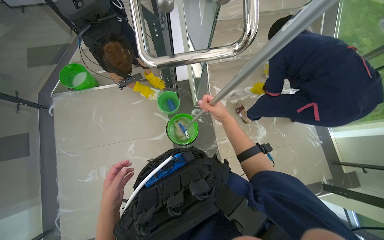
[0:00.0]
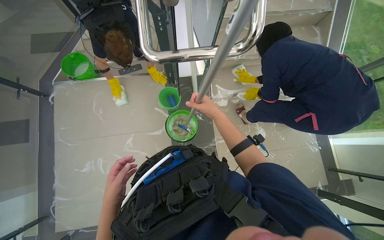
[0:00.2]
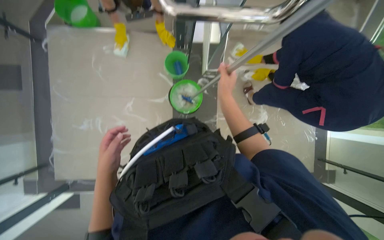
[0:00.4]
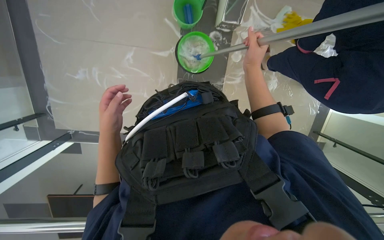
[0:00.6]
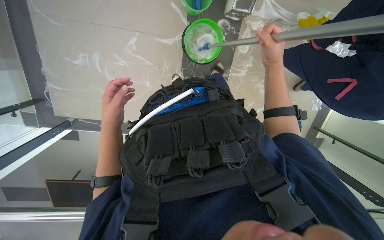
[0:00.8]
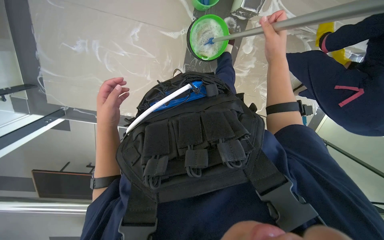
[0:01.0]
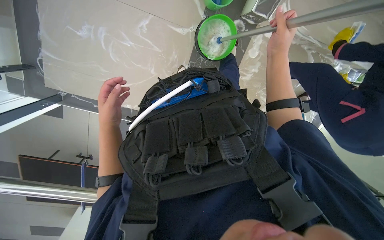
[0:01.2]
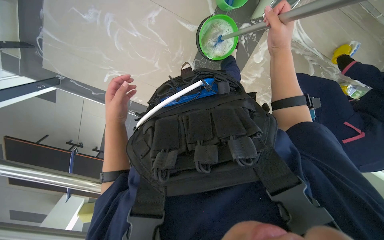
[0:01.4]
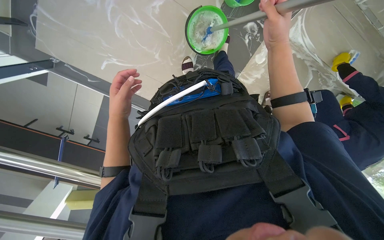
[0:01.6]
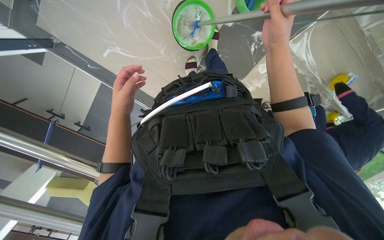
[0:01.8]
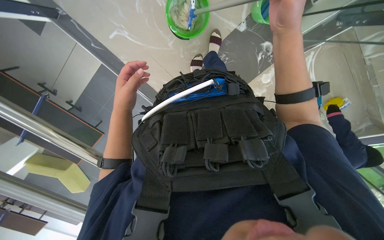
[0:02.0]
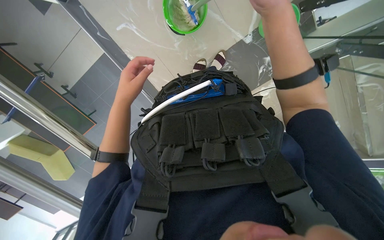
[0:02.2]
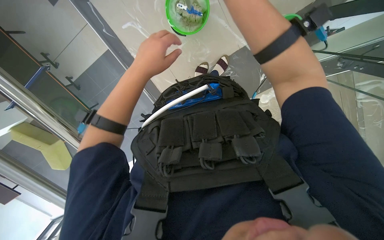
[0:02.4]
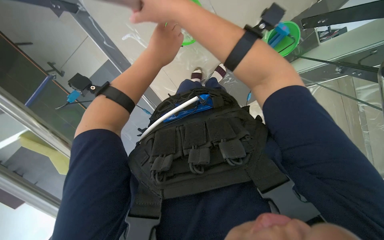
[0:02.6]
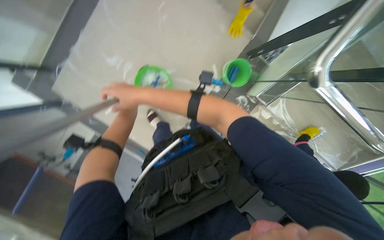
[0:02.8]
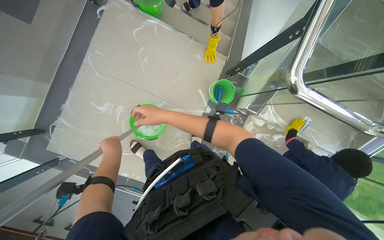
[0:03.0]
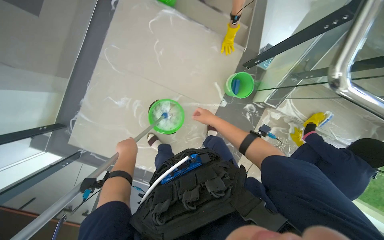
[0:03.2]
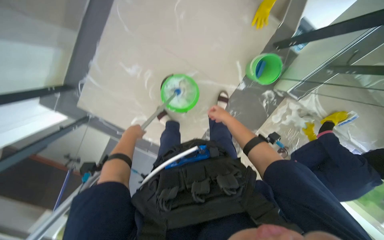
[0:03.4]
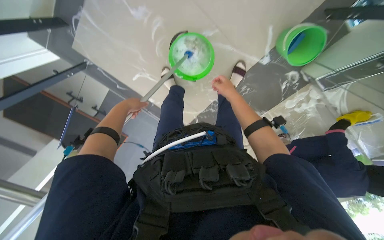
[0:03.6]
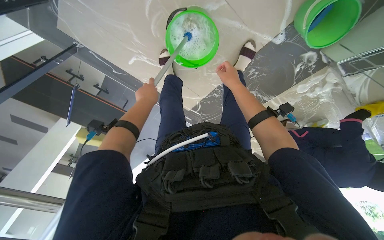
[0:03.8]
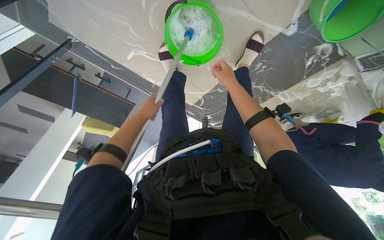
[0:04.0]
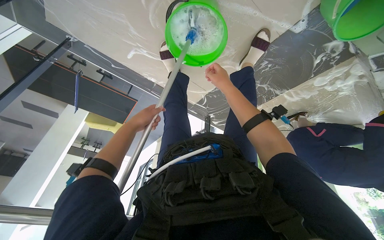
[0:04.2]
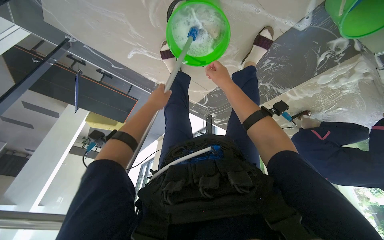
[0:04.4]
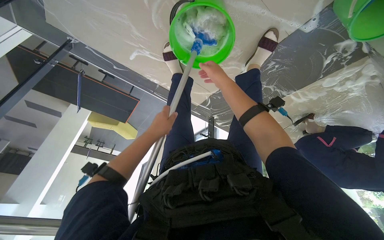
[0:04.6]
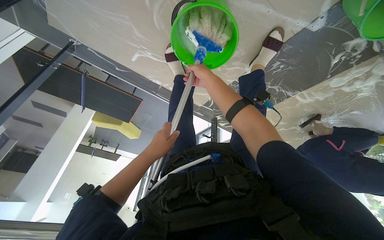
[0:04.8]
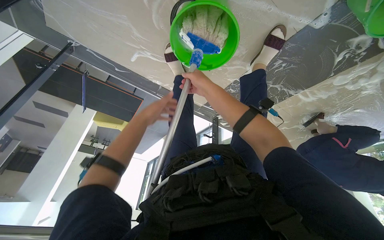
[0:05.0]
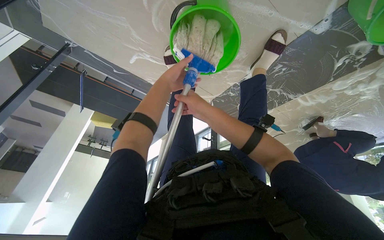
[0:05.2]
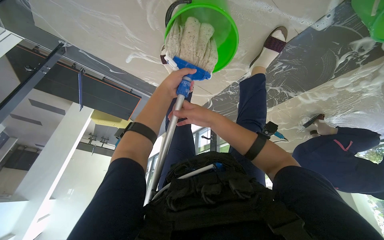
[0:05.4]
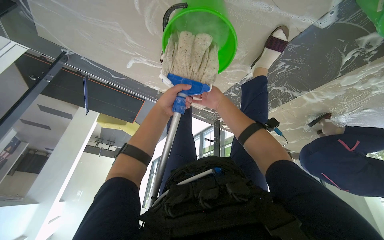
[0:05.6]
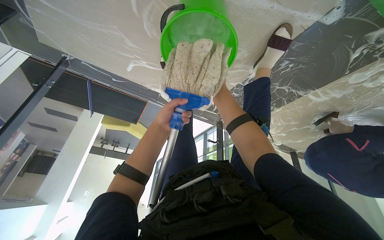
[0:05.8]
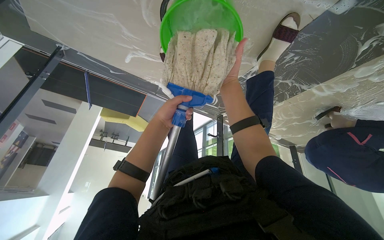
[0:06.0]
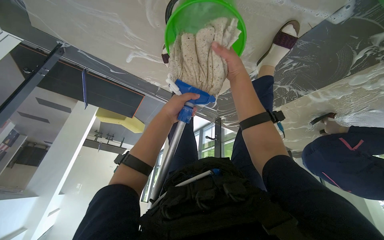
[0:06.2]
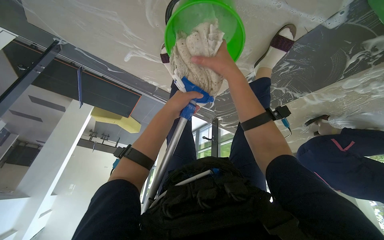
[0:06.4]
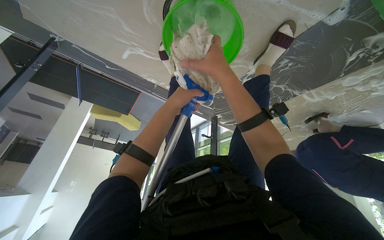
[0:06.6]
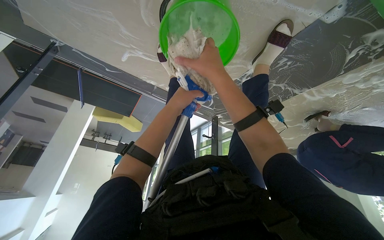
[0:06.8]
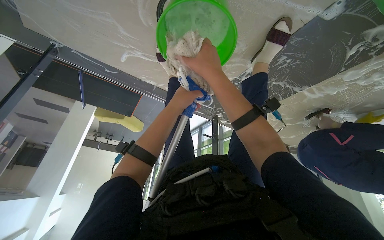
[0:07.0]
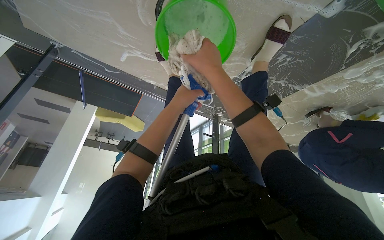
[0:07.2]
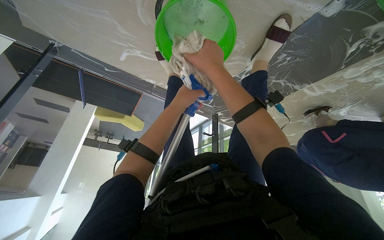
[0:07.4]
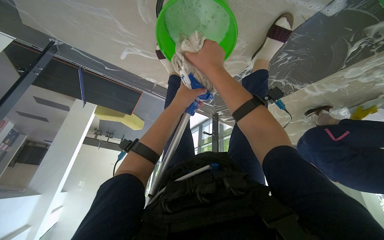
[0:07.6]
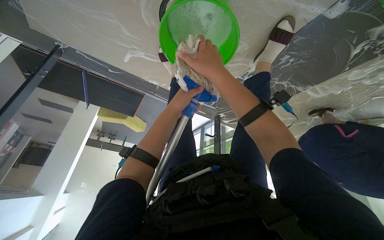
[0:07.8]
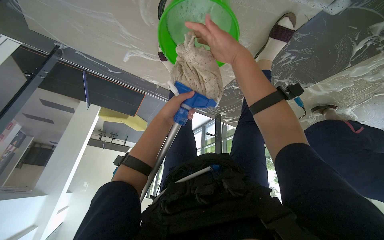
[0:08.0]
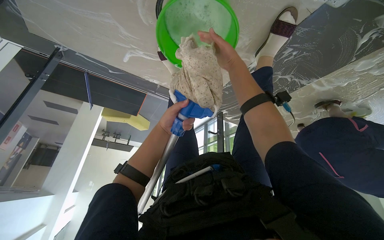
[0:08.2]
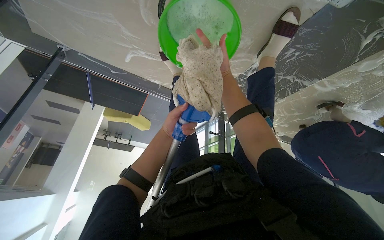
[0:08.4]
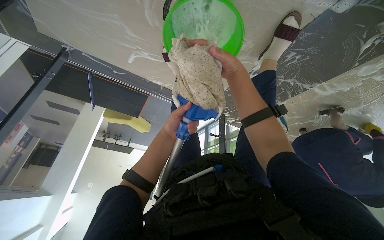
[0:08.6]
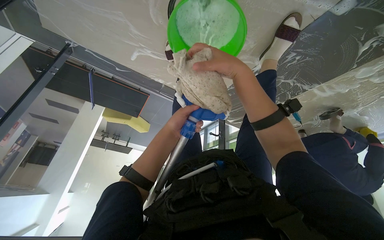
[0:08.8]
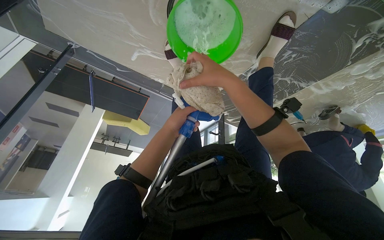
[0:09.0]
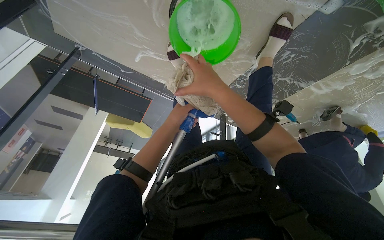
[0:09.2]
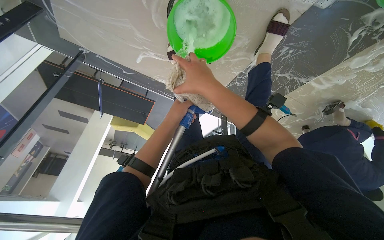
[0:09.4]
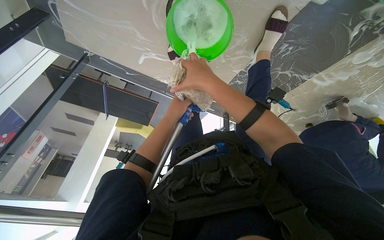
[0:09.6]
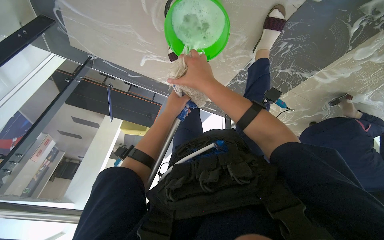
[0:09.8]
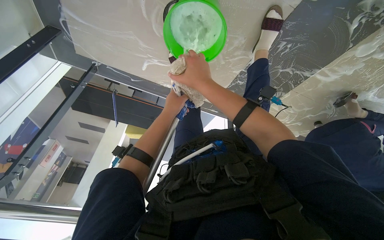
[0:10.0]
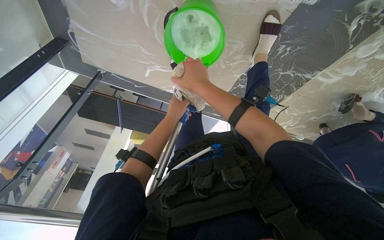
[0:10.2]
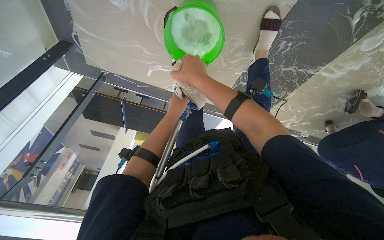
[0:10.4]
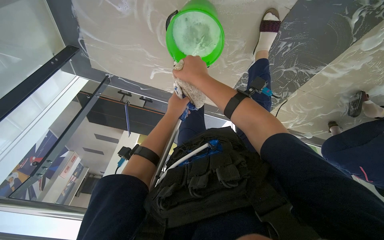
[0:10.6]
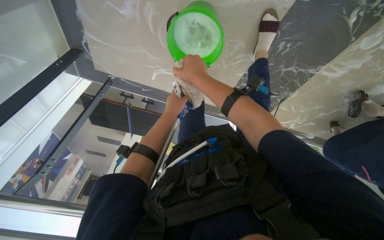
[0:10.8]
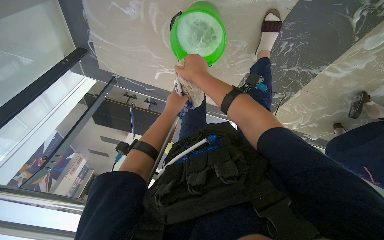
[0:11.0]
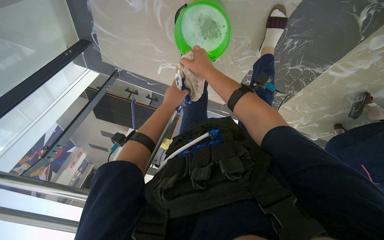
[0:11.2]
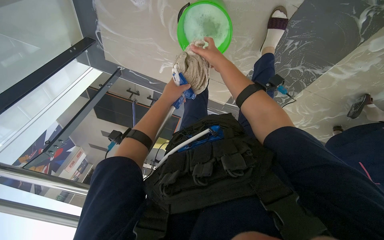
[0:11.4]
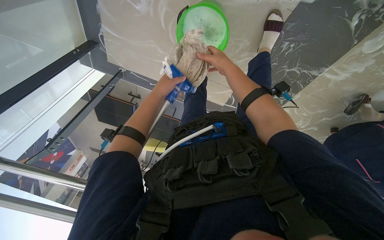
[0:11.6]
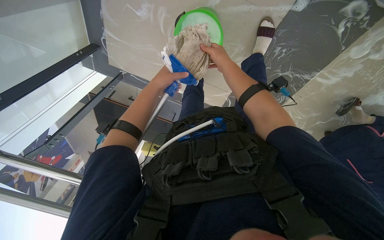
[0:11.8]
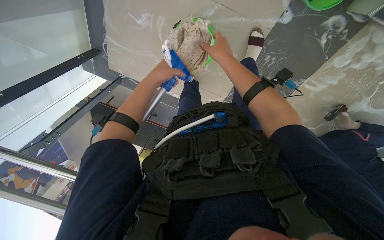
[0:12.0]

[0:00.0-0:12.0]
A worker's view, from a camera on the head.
Job: preparing cleaning supplies.
The whole recording: Preparing mop for cleaning. The worker dips and wrings the mop in a bucket.
0:00.0 to 0:01.6: The wearer looks some 35 degrees further downward. Everything in view rotates approximately 40 degrees clockwise.
0:01.6 to 0:03.0: The view tips upward by some 20 degrees.
0:03.0 to 0:04.4: The head travels about 60 cm. The view tilts some 50 degrees downward.
0:04.4 to 0:06.0: The right hand goes down the picture and returns, about 5 cm each way. The left hand moves up and down the picture over roughly 20 cm, changing direction 2 times.
0:06.0 to 0:07.6: The right hand goes about 10 cm nearer to the camera.
0:07.6 to 0:09.0: The right hand moves approximately 15 cm farther from the camera and comes back, while the left hand goes some 10 cm down the picture.
0:09.0 to 0:10.4: The hands make small movements and keep their place.
0:10.4 to 0:12.0: The right hand moves to the right, approximately 10 cm; the left hand is displaced nearer to the camera by some 20 cm.

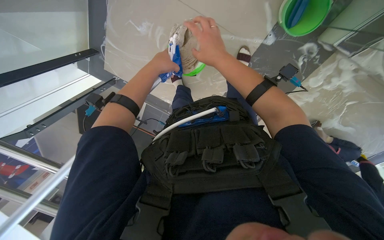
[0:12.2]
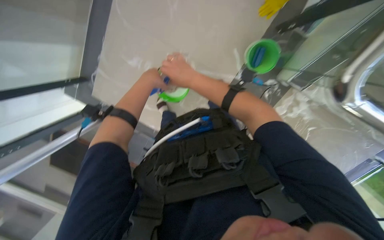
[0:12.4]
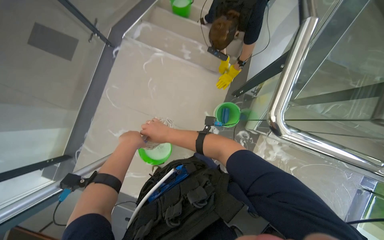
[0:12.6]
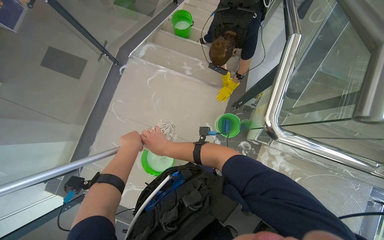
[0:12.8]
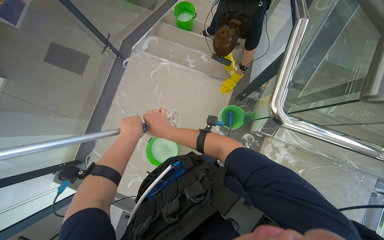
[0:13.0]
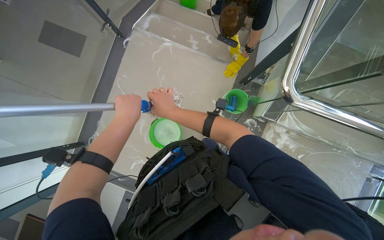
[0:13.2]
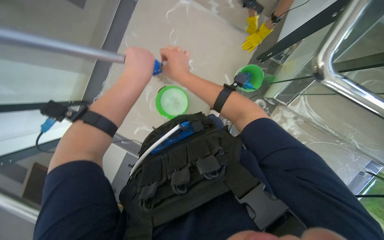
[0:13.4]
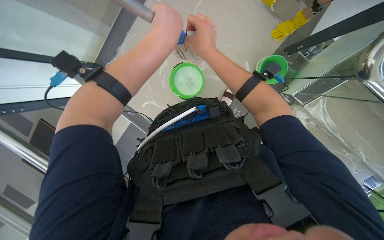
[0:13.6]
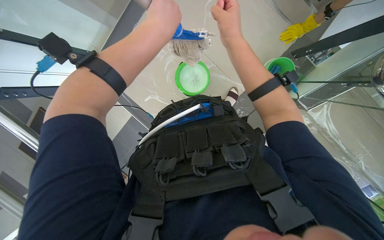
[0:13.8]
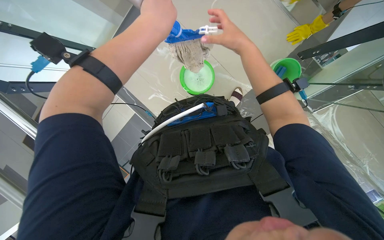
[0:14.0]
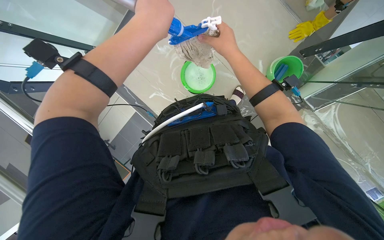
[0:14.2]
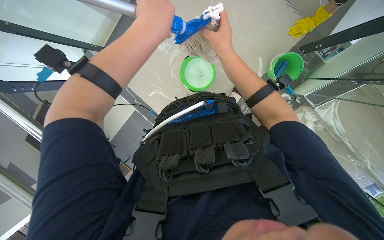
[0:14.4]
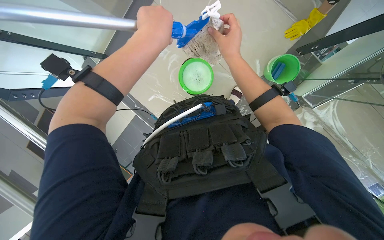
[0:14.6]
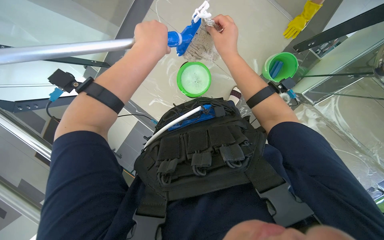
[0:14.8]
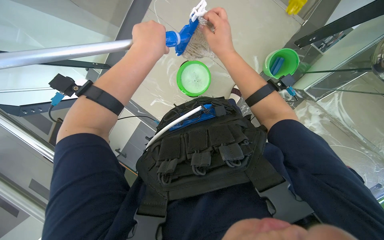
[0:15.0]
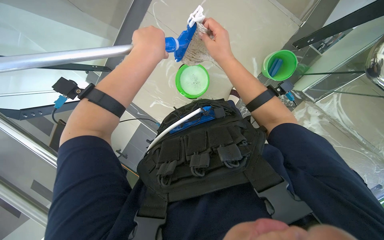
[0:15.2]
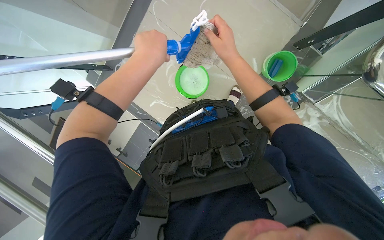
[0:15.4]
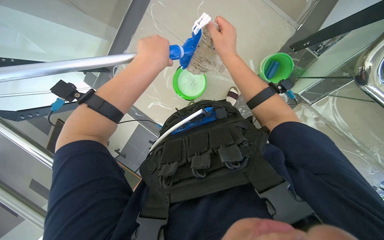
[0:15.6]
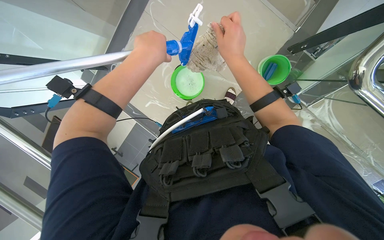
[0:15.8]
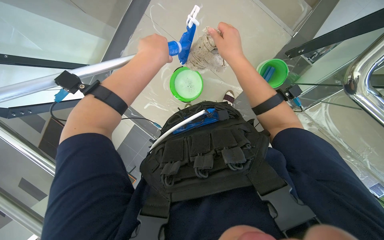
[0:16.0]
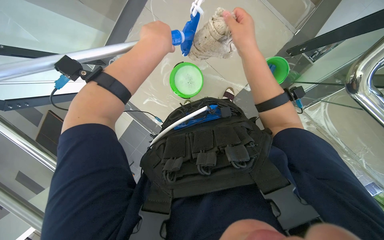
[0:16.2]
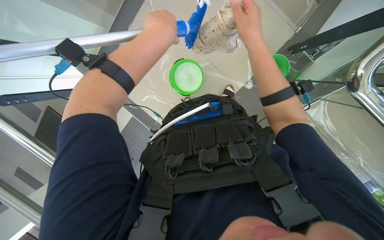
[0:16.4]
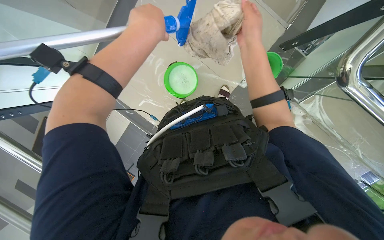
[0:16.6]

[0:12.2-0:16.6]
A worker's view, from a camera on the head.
Job: preparing cleaning supplies.
The whole recording: Preparing mop for cleaning. The worker dips and wrings the mop in a bucket.
0:12.2 to 0:13.6: The view tilts about 15 degrees upward.
0:15.2 to 0:16.6: The hands stay close to where they were, moving slightly.

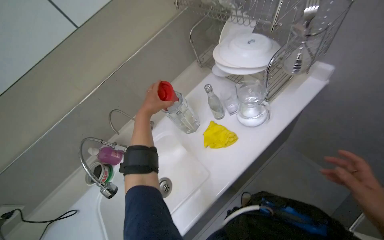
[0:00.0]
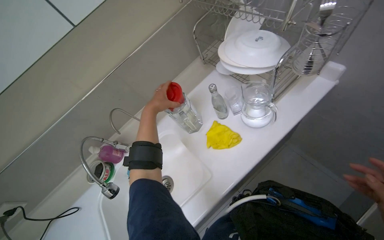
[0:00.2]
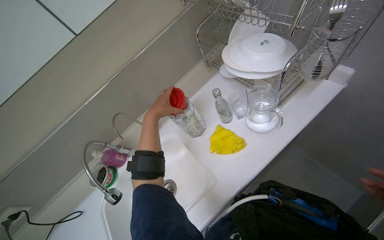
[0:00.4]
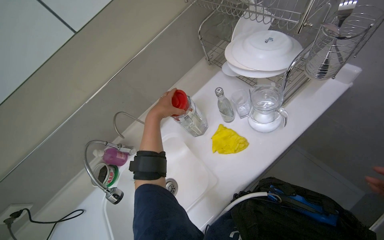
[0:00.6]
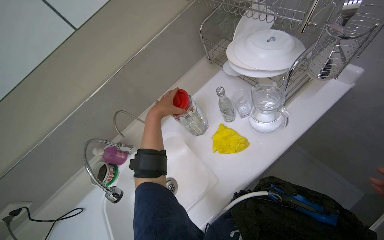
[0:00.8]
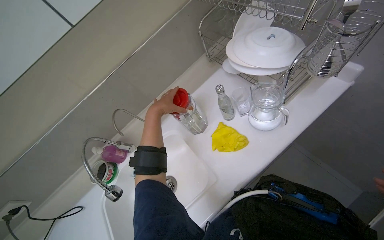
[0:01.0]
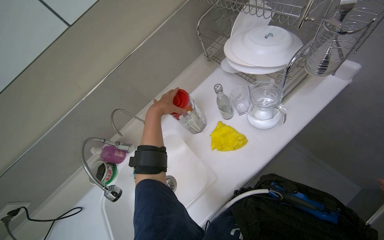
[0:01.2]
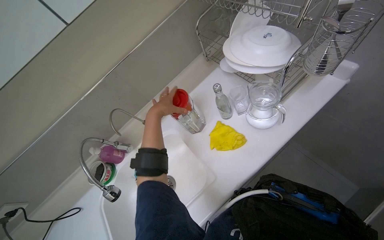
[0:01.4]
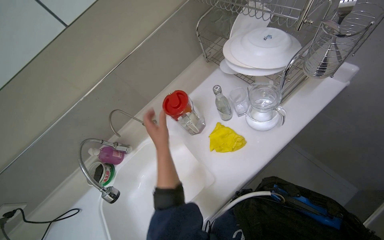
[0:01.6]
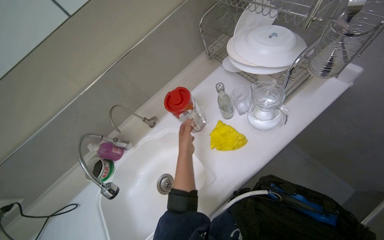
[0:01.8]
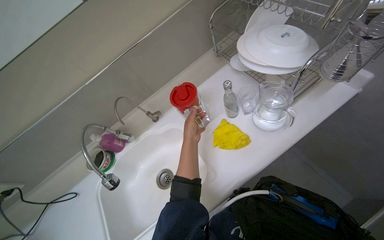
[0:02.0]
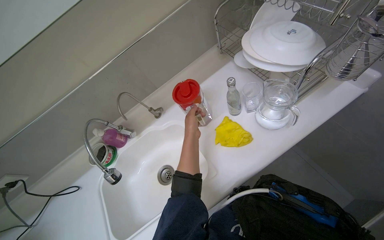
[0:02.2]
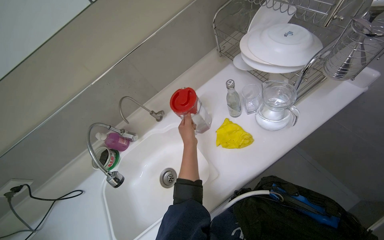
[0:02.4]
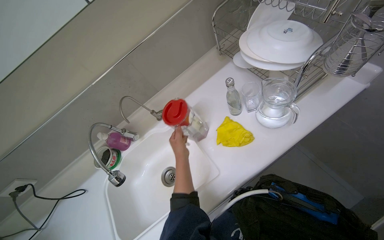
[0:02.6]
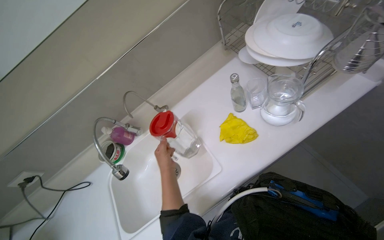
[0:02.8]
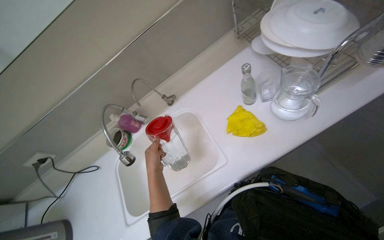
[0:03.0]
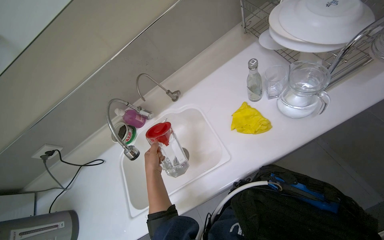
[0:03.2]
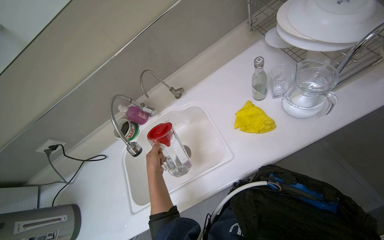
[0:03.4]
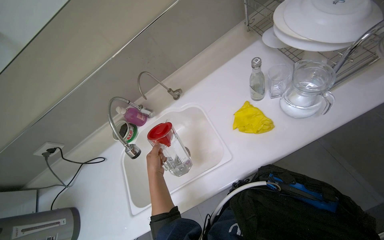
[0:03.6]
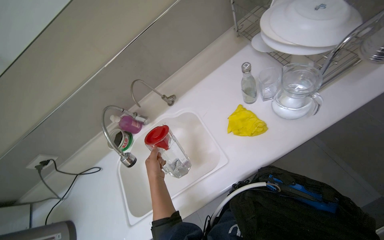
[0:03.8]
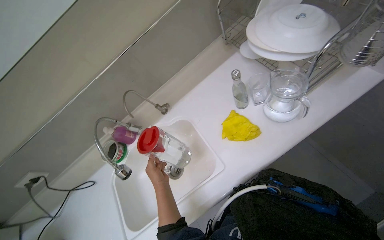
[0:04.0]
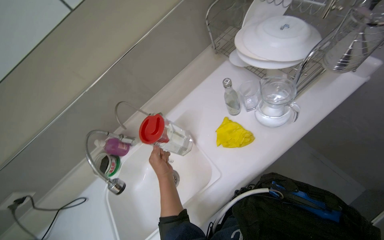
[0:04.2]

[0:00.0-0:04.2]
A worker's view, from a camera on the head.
Job: preparing food.
The whole recording: Filling kettle with water. The worker pours water from bottles and a pitcher into the kettle.
0:01.4 to 0:02.8: The left hand is displaced down the picture by about 25 cm.
